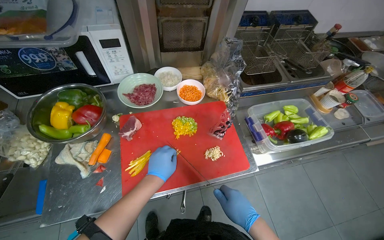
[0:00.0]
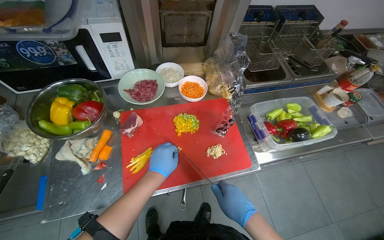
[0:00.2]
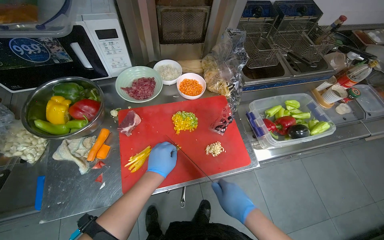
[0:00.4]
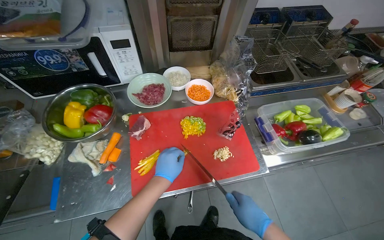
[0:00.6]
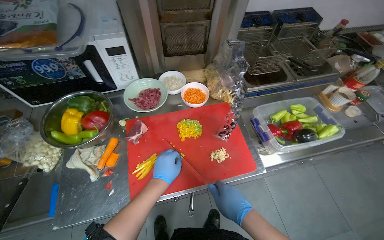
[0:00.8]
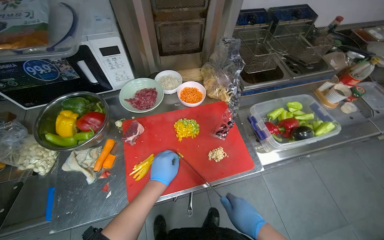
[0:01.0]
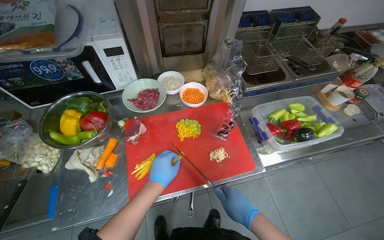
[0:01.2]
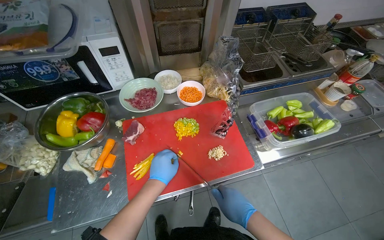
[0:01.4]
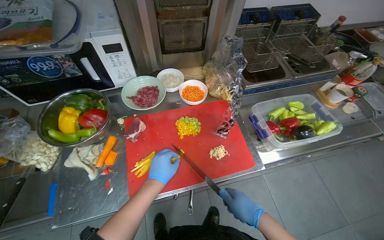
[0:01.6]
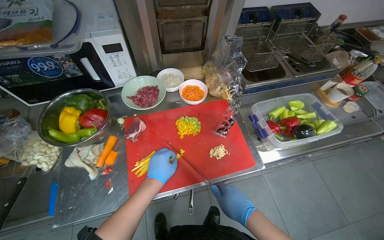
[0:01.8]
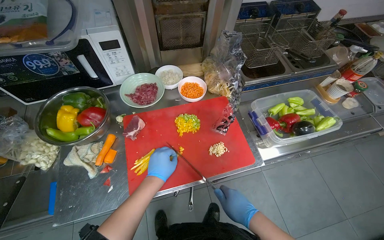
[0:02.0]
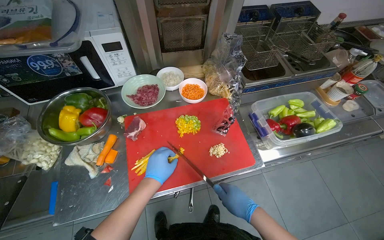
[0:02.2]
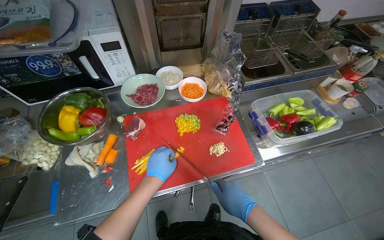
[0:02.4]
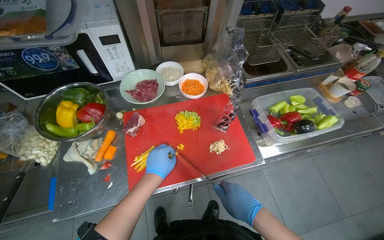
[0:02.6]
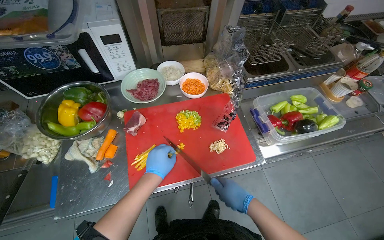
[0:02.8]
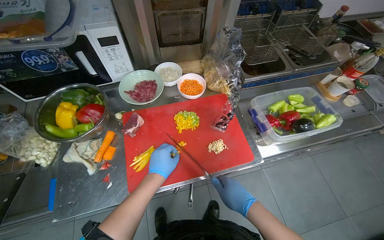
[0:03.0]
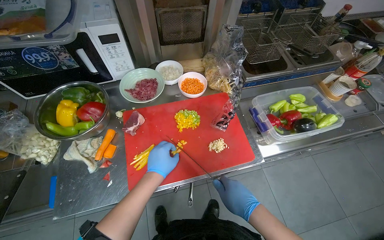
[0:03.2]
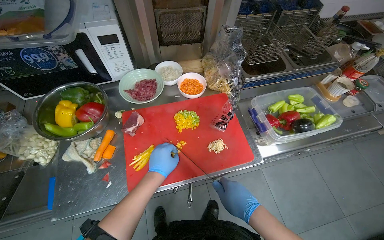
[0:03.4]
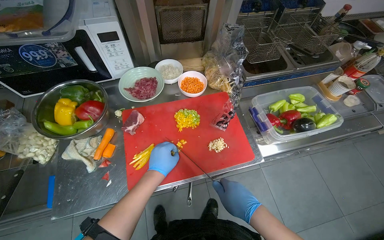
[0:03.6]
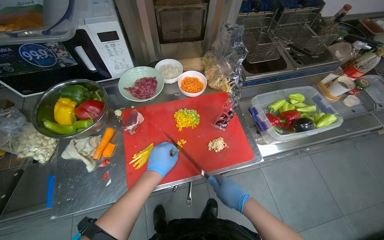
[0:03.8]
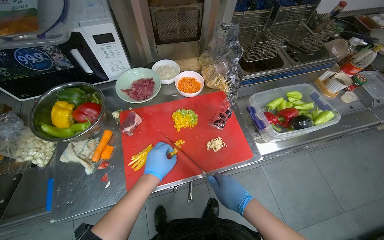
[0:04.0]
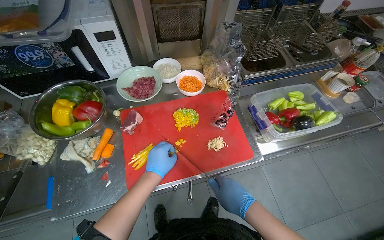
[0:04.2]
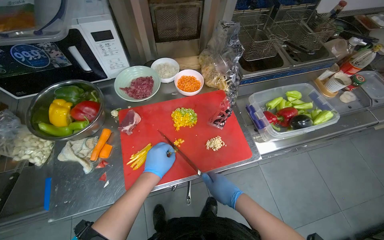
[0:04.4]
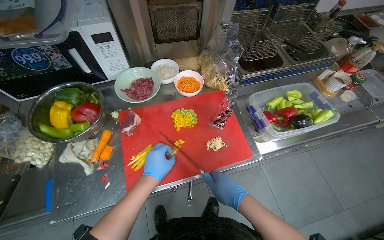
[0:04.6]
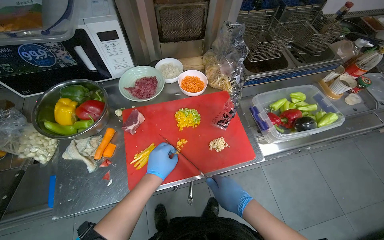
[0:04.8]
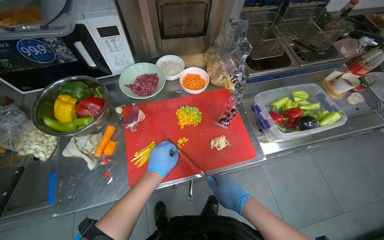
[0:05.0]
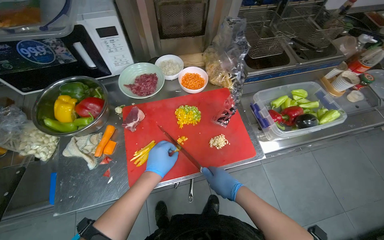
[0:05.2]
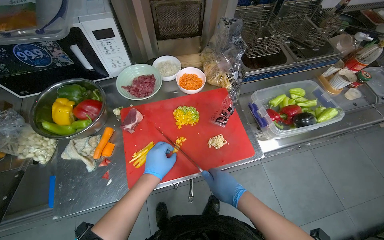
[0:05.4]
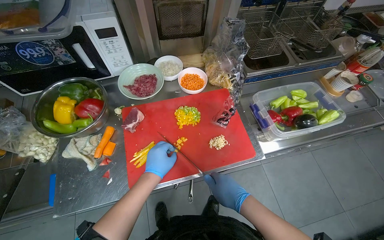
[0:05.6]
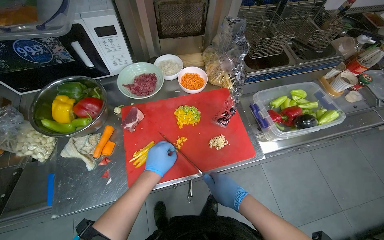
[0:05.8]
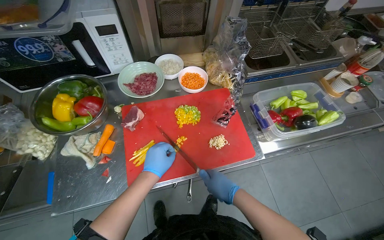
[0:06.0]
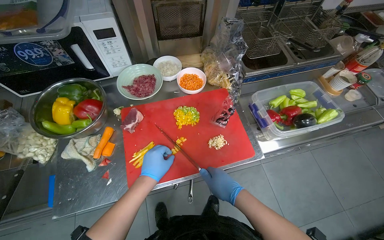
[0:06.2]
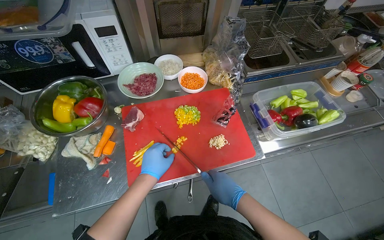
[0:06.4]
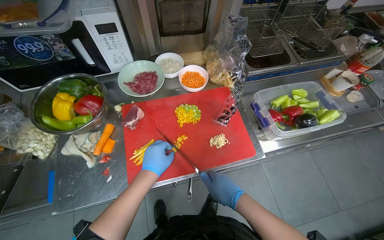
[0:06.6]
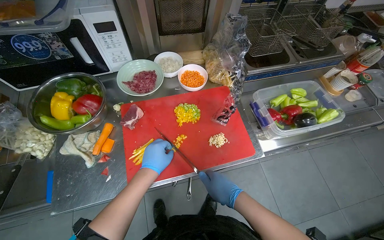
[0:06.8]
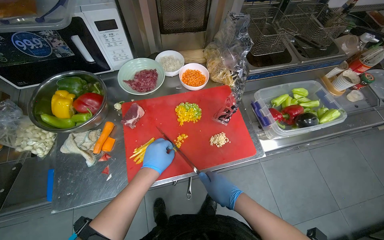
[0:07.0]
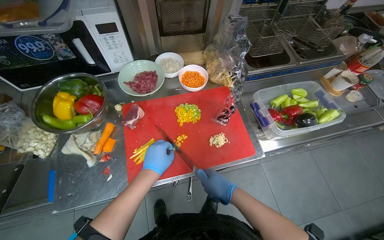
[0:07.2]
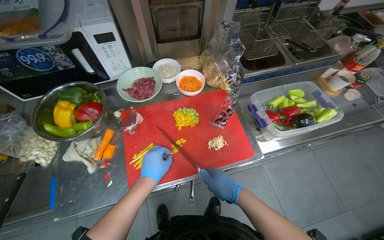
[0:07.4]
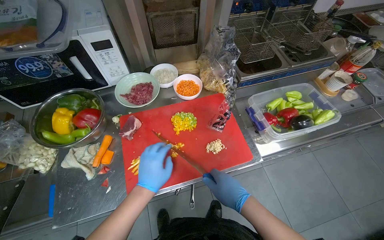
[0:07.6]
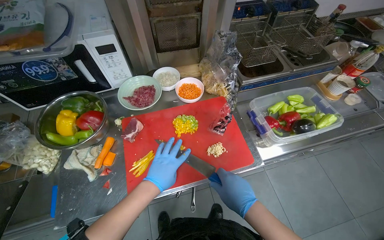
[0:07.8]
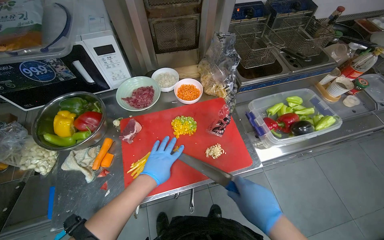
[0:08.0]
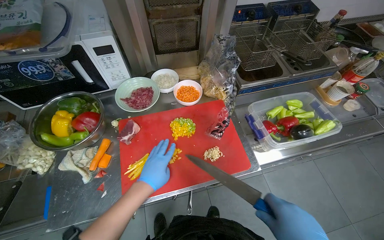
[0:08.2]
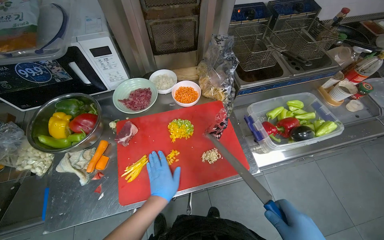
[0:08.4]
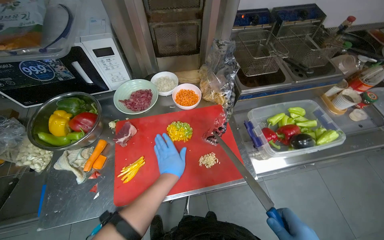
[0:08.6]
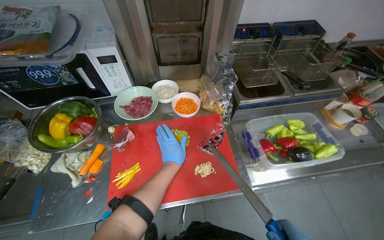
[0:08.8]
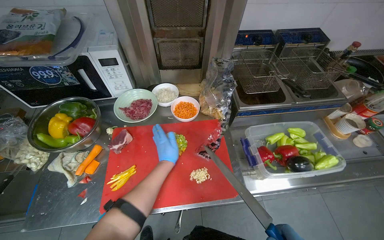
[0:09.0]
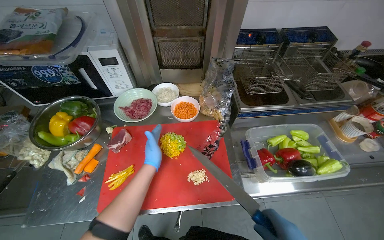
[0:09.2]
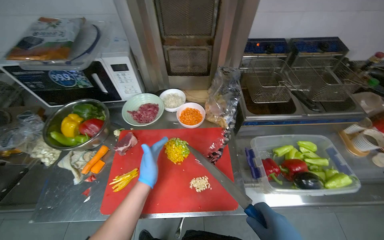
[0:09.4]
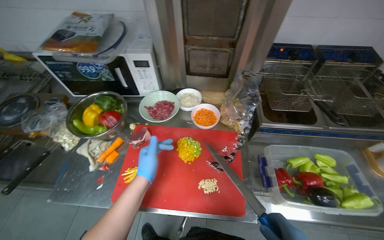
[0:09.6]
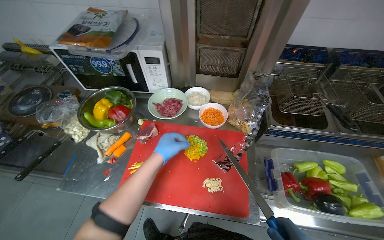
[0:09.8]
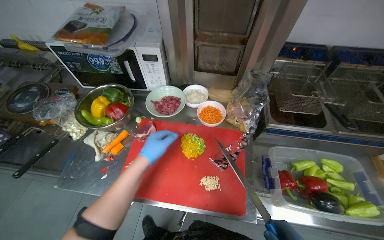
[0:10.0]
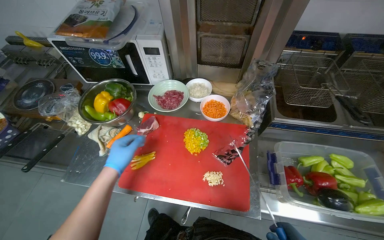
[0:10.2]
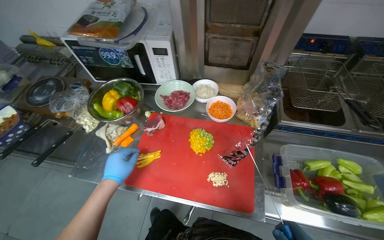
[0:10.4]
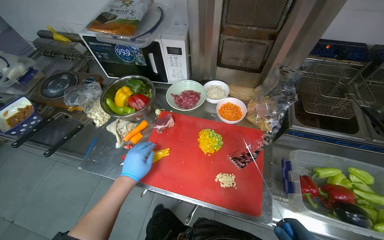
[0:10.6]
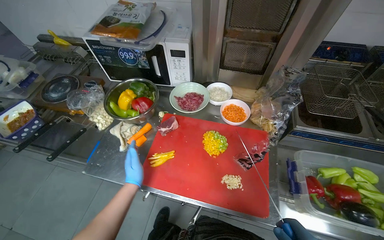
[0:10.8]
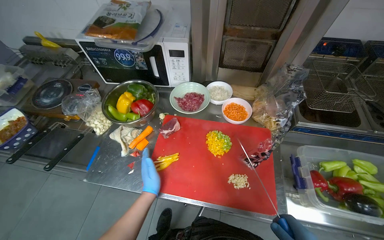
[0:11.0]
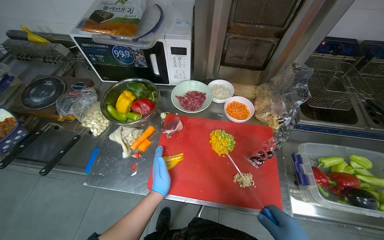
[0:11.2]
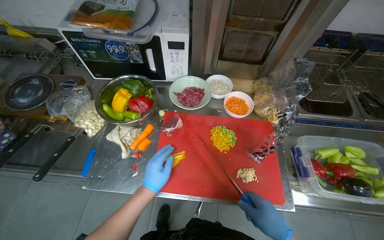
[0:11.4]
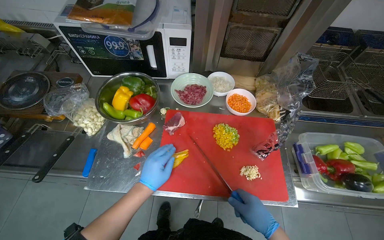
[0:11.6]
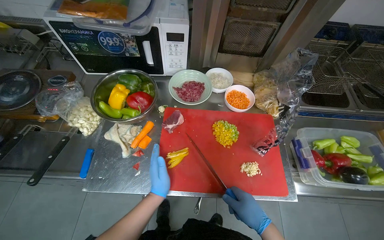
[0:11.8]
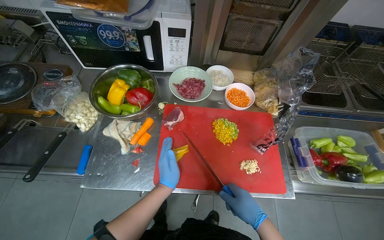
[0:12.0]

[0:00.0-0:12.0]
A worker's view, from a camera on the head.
Job: preparing food.
The whole recording: Slicing peppers on cutting board. The worker slices various colored peppers on a red cutting board.
0:00.0 to 0:07.6: The hands stay close to where they were, moving slightly.
0:07.6 to 0:09.0: The left hand goes some 15 cm farther from the camera.
0:09.0 to 0:10.4: The head turns to the left by approximately 20 degrees. The left hand is displaced to the left and nearer to the camera by about 25 cm.

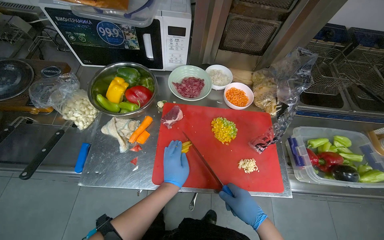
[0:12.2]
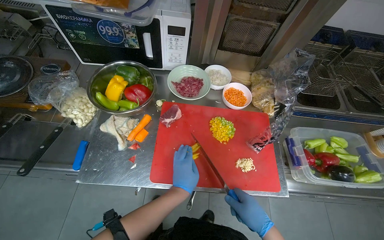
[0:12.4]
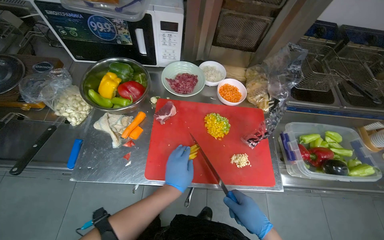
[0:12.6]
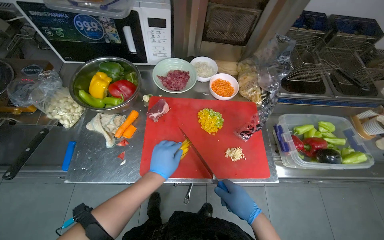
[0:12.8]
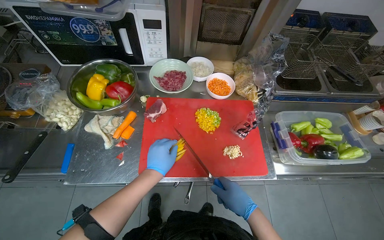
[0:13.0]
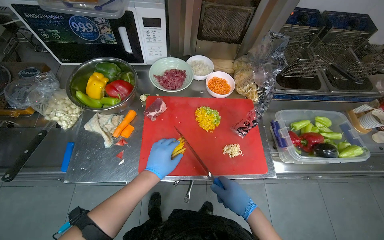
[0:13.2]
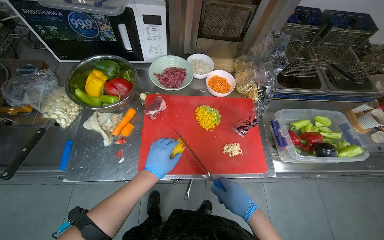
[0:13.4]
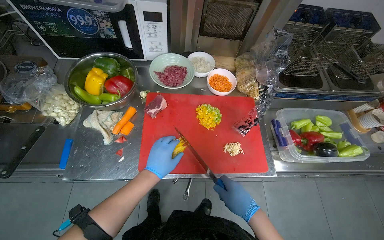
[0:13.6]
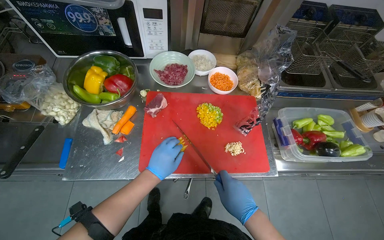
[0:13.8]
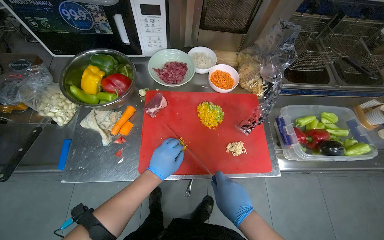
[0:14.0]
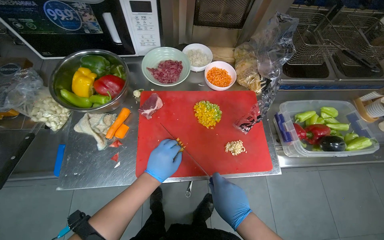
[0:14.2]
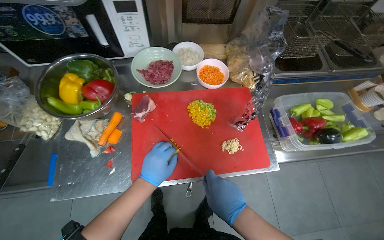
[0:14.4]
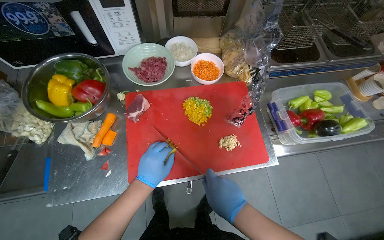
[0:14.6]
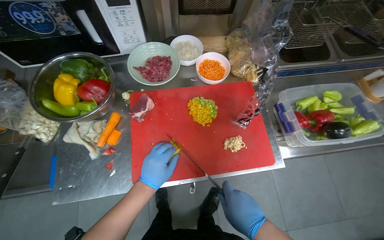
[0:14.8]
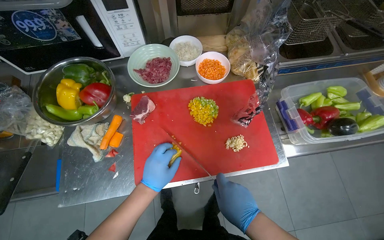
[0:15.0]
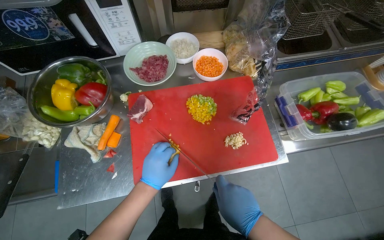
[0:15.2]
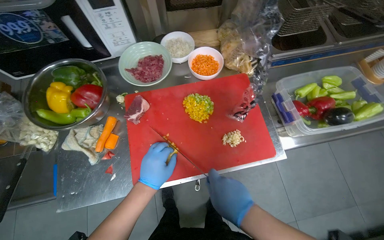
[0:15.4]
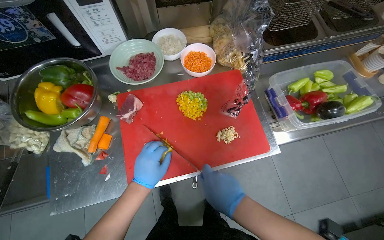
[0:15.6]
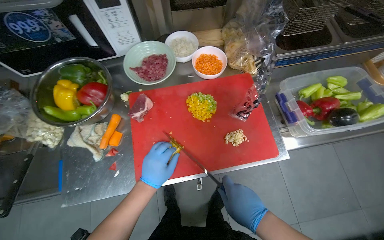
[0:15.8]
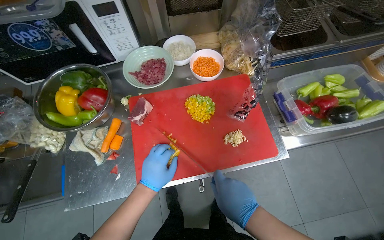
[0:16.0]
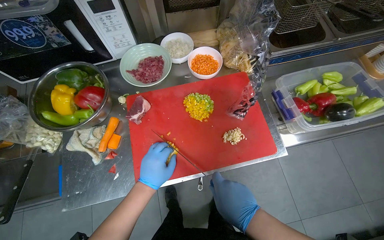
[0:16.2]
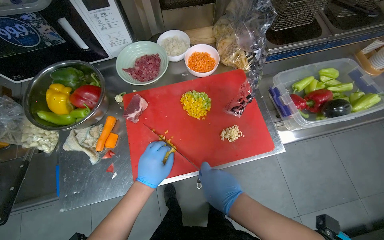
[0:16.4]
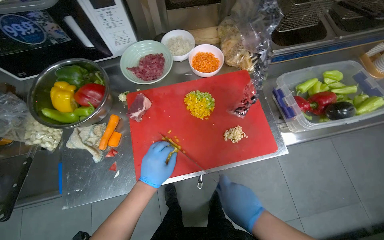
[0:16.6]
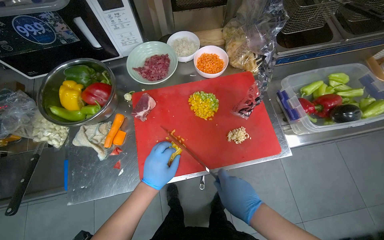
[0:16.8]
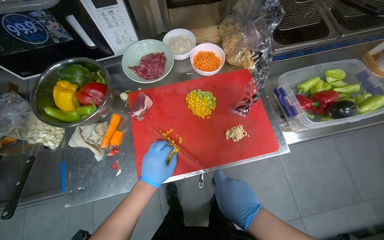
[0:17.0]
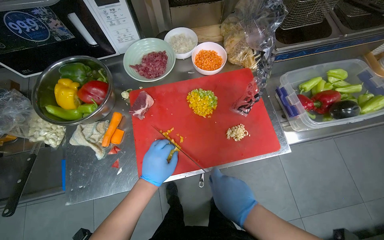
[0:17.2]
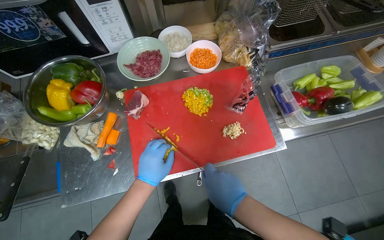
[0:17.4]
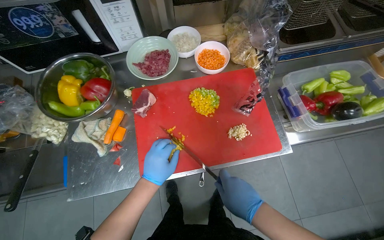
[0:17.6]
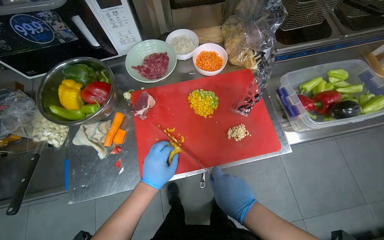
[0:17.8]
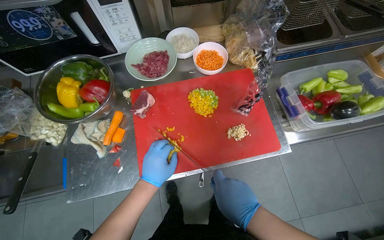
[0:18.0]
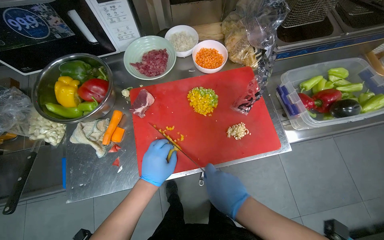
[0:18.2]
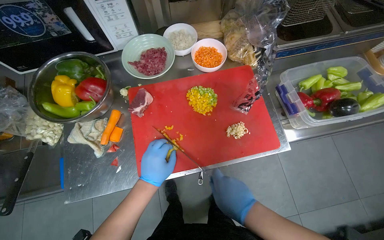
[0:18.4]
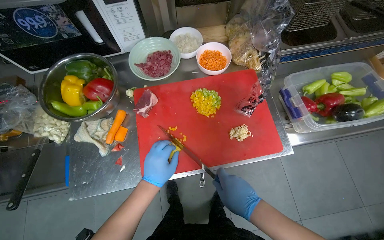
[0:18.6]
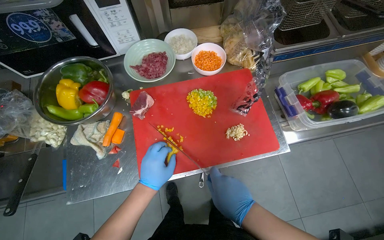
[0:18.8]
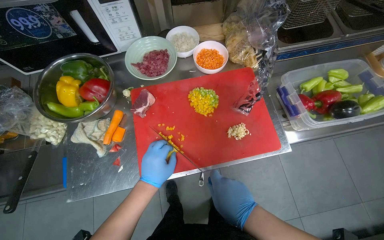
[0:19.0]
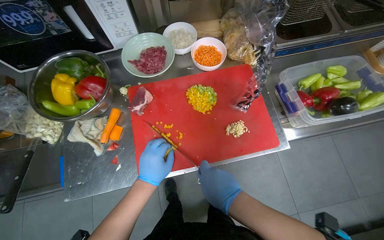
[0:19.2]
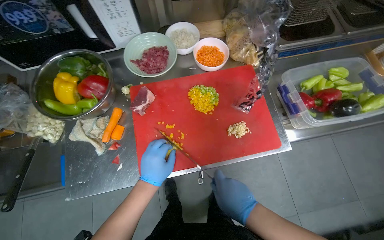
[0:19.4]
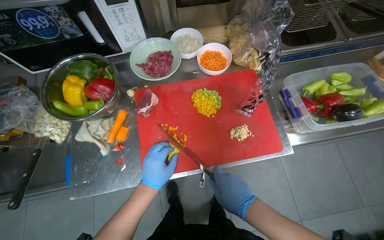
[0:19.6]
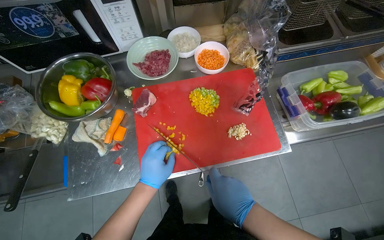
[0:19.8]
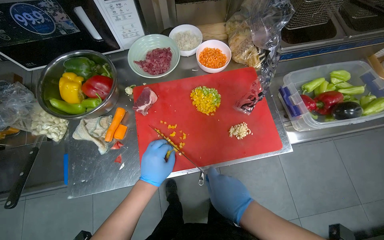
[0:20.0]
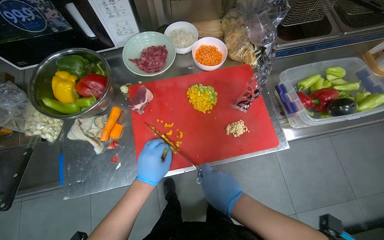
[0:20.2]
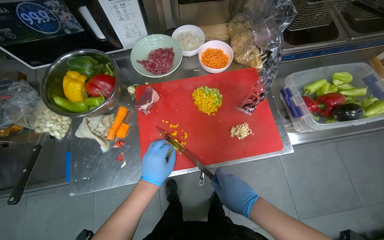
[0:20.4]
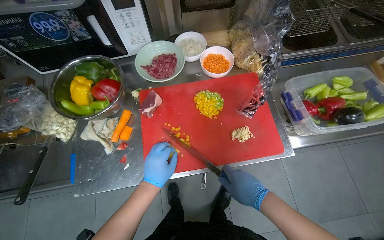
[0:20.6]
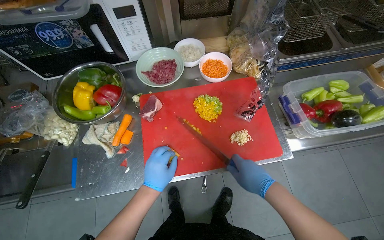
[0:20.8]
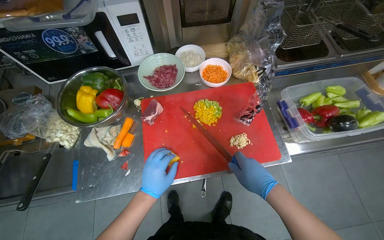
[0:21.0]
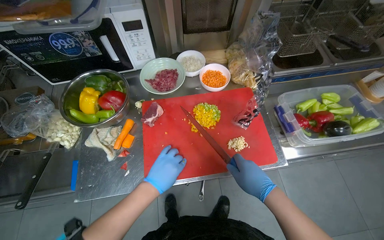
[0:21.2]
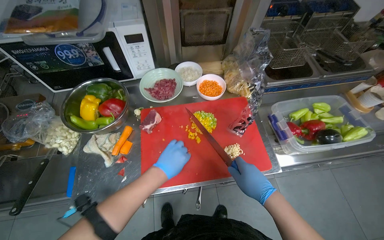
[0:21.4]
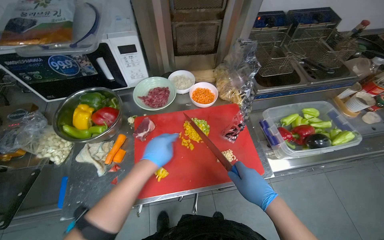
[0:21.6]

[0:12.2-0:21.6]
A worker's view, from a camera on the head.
Job: preparing food.
The whole recording: Slicing peppers on cutting board. The worker slices various colored peppers on a red cutting board.
0:12.2 to 0:13.8: The hands are busy where they are.
0:13.8 to 0:15.4: The hands are busy where they are.
0:15.4 to 0:20.0: The hands are busy where they are.
0:20.0 to 0:21.6: The wearer looks about 10 degrees further upward. The right hand shifts about 15 cm to the right.
